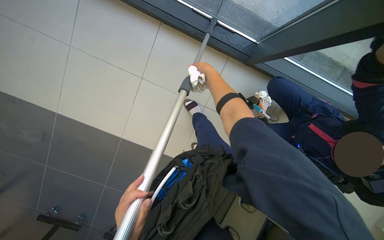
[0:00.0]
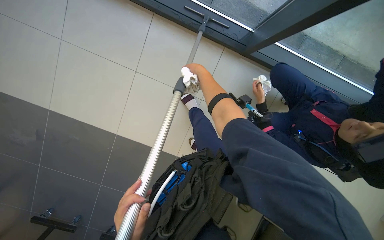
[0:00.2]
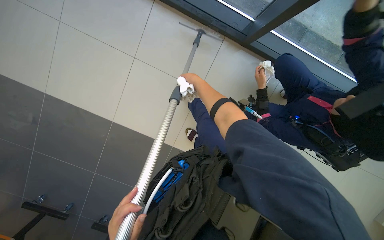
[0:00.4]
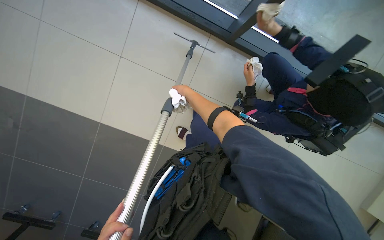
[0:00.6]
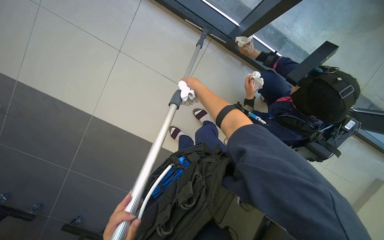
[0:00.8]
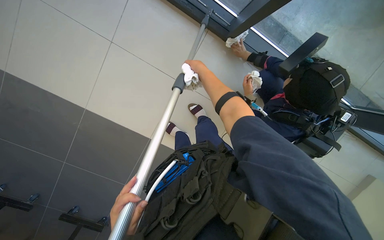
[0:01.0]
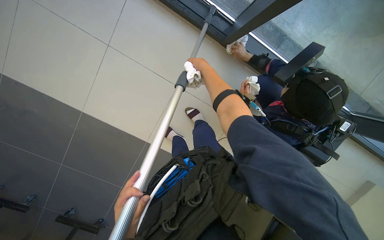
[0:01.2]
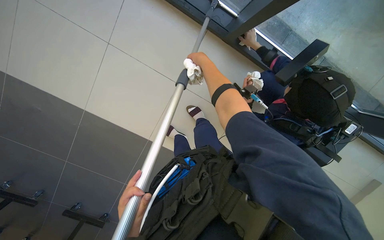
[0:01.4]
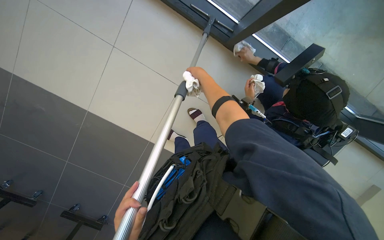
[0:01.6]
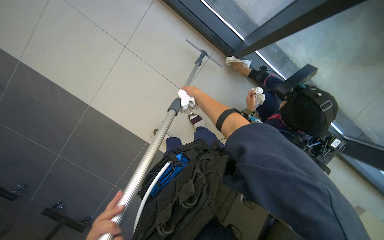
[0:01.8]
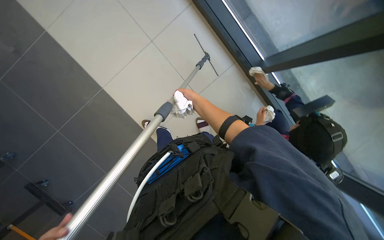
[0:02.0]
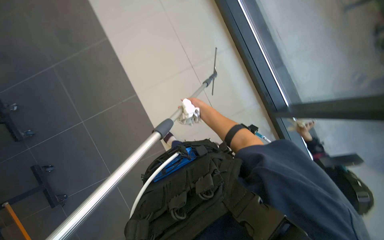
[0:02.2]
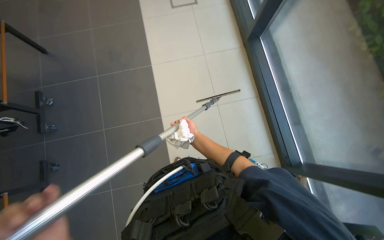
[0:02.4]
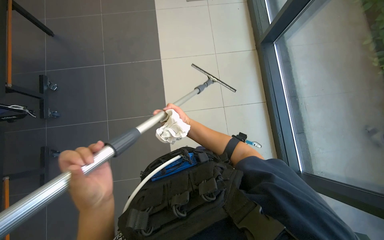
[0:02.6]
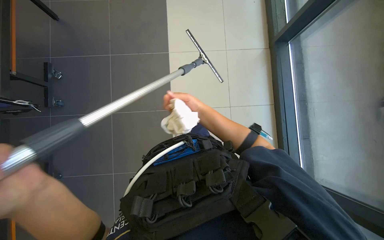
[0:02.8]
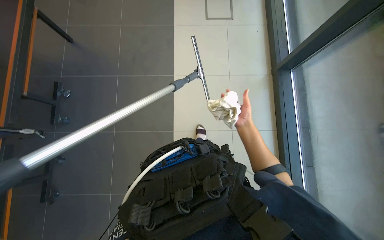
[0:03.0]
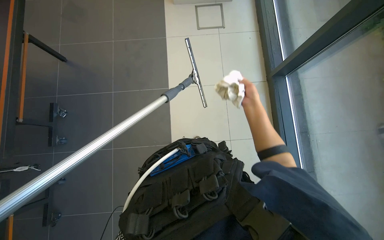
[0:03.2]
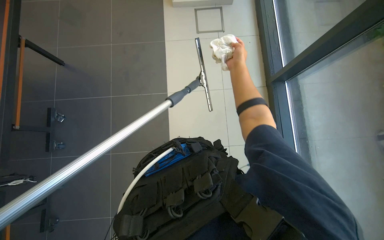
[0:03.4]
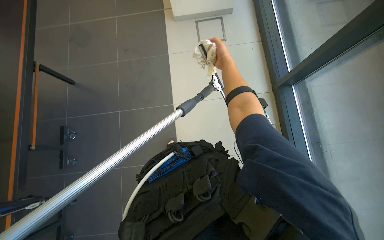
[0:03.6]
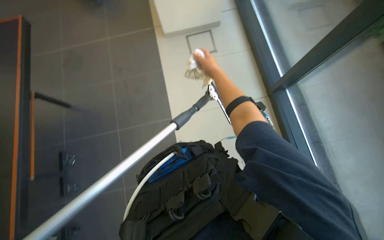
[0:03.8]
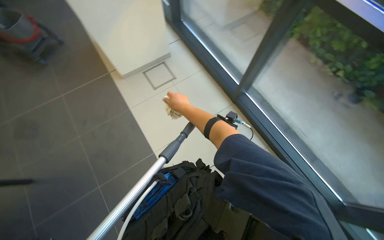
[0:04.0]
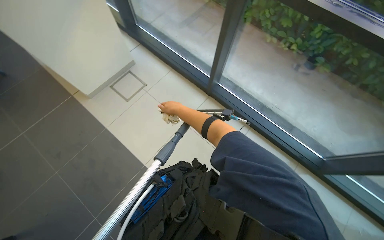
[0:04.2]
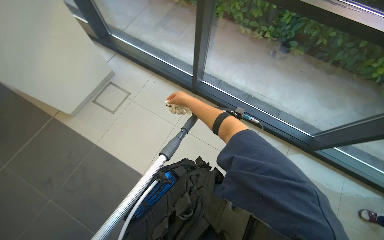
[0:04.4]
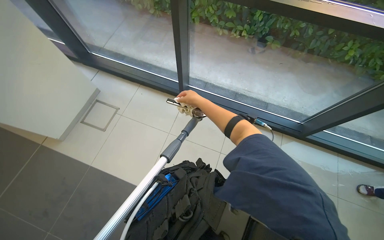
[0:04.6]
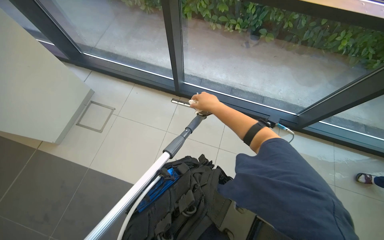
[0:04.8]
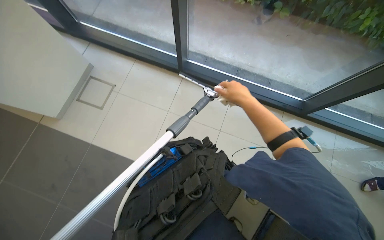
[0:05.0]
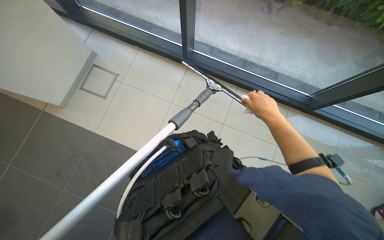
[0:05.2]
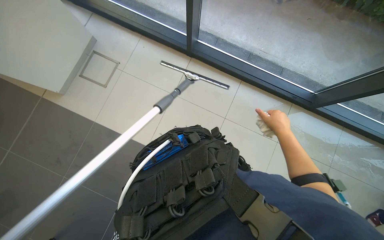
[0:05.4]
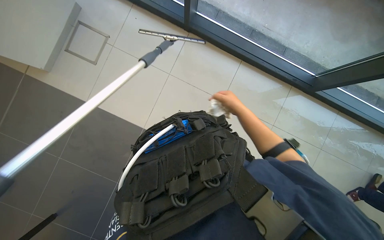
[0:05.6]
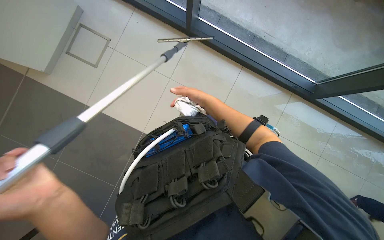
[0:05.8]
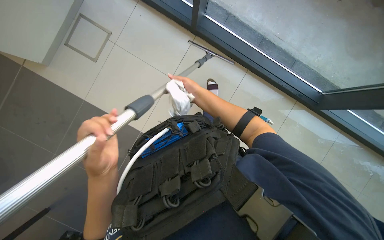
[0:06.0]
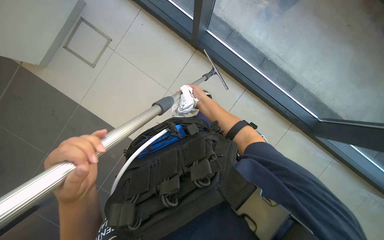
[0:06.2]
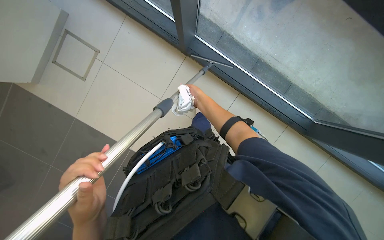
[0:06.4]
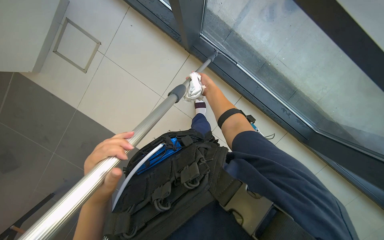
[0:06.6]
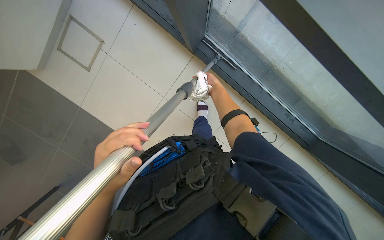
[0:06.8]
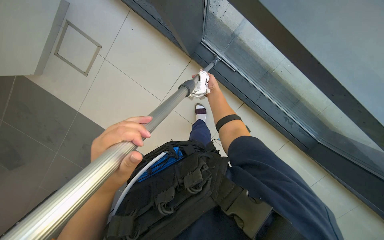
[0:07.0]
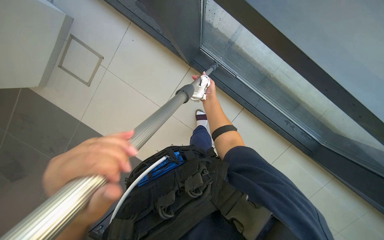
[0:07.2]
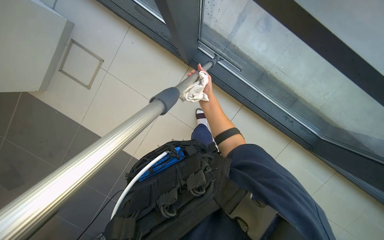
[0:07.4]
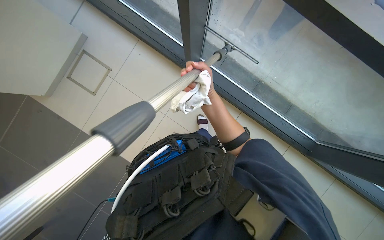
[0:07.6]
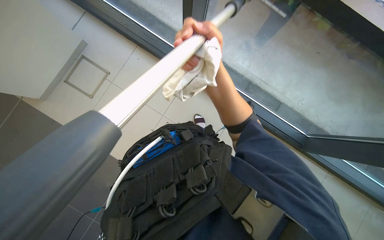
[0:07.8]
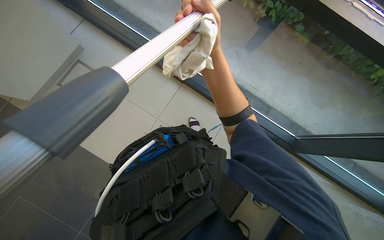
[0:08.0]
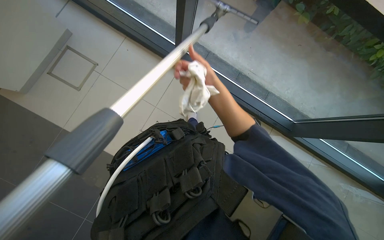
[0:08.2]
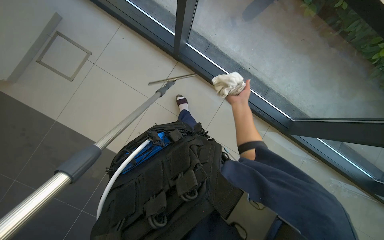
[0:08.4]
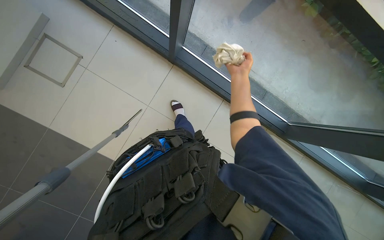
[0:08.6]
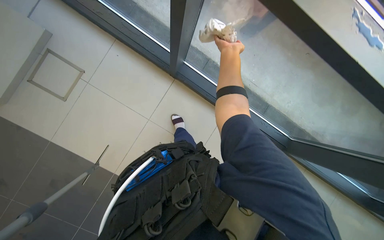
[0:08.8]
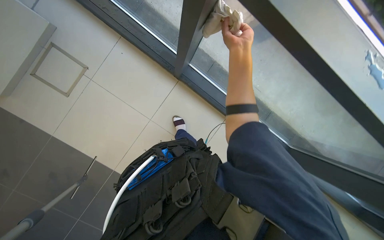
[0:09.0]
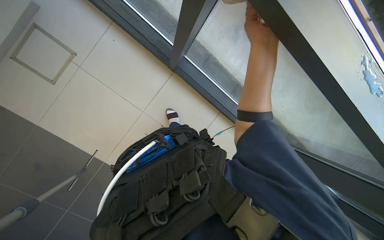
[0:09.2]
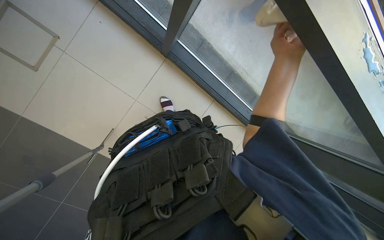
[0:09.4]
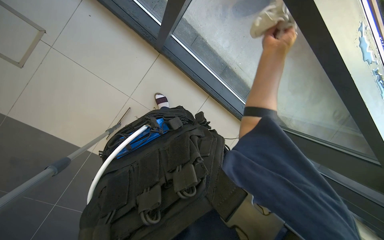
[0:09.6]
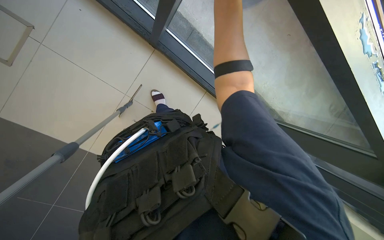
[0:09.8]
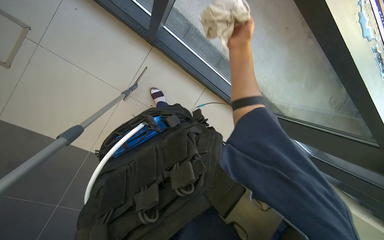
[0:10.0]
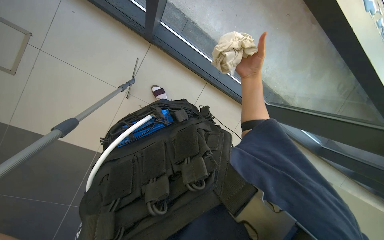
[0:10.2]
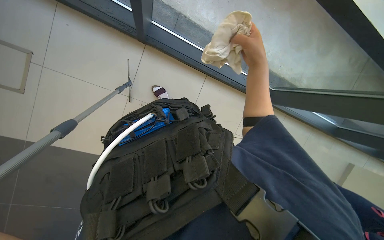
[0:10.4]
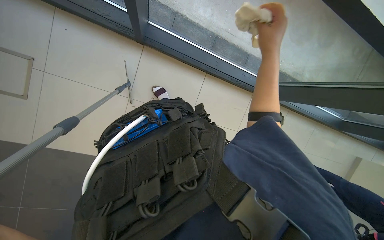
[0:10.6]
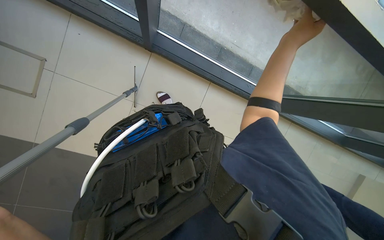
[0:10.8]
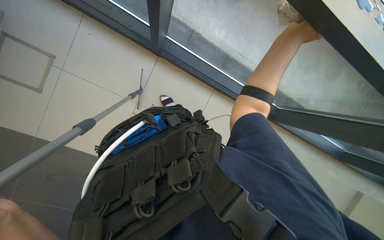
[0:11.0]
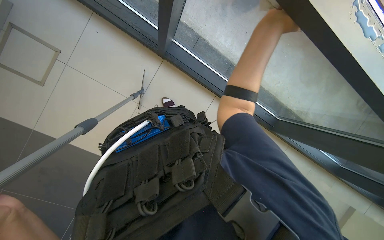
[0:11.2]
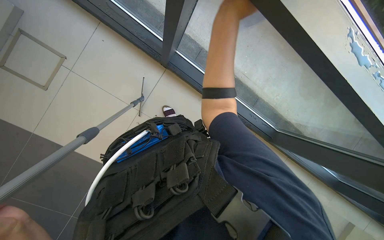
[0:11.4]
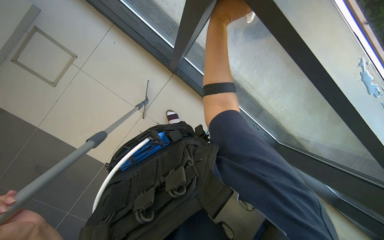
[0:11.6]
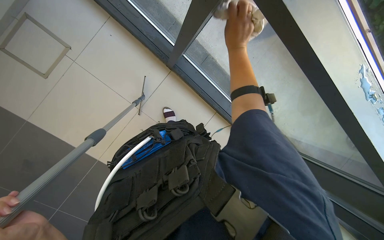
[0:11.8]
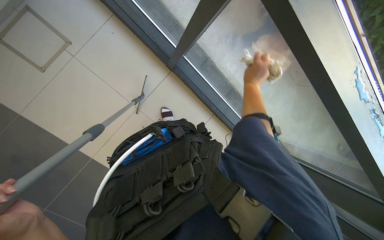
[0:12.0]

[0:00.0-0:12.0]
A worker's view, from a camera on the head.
Job: cleaning windows.
The whole recording: Cleaning glass panels and frames. The worker cleans the glass panels with a squeegee and wipes the window frames with a cloth.
0:01.6 to 0:03.0: The view tilts approximately 20 degrees upward. Everything in view rotates approximately 30 degrees clockwise.
0:03.0 to 0:04.4: The head rotates about 60 degrees to the right. The camera pitches upward, by approximately 20 degrees.
0:04.4 to 0:06.0: The wearer looks some 20 degrees further downward. The right hand moves some 35 cm to the right and comes back.
0:07.6 to 0:09.0: The right hand moves up and down the picture over approximately 20 cm, changing direction 2 times.
0:09.0 to 0:10.4: The camera pitches downward, by about 10 degrees. The right hand moves nearer and farther over about 15 cm, changing direction 3 times.

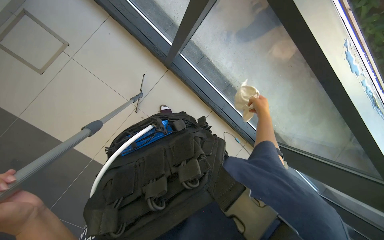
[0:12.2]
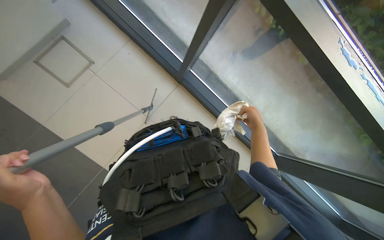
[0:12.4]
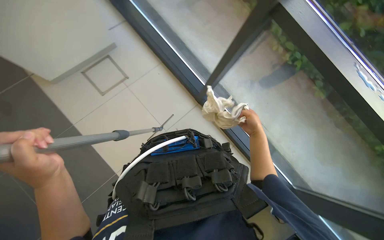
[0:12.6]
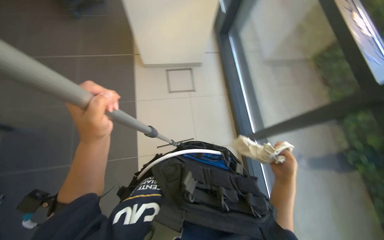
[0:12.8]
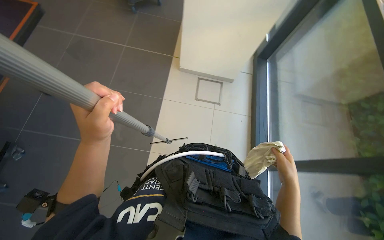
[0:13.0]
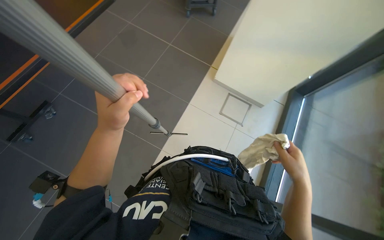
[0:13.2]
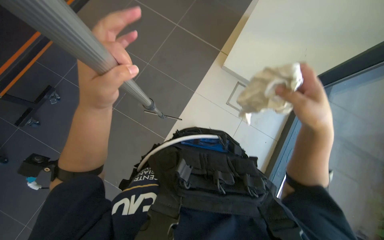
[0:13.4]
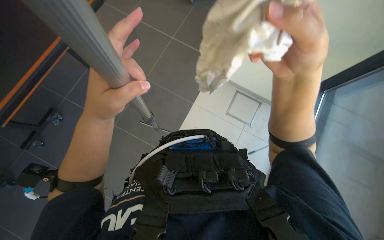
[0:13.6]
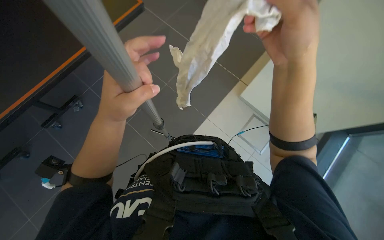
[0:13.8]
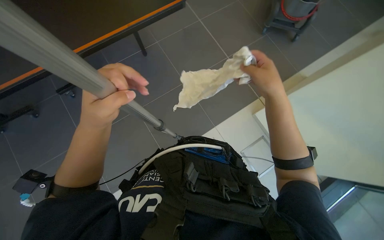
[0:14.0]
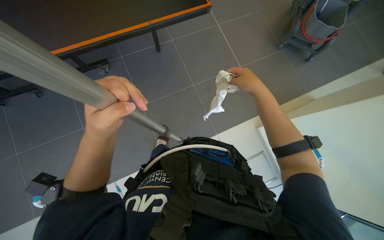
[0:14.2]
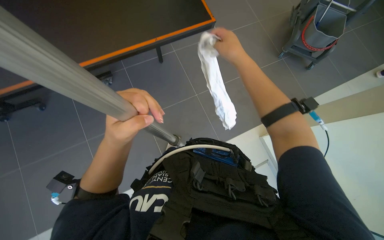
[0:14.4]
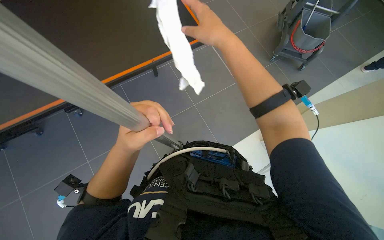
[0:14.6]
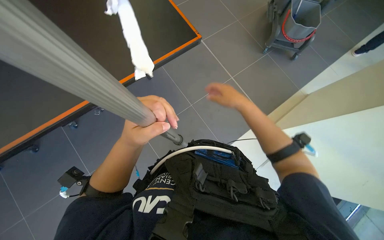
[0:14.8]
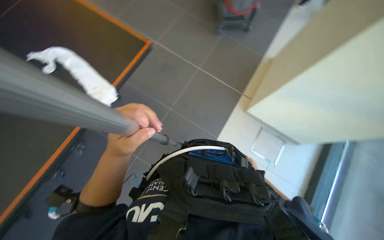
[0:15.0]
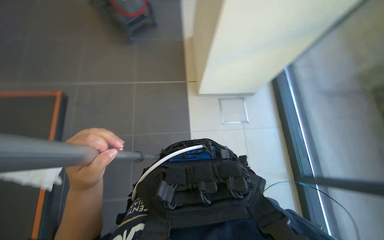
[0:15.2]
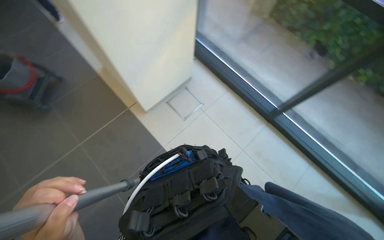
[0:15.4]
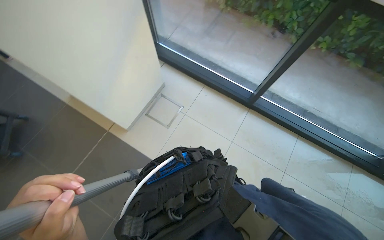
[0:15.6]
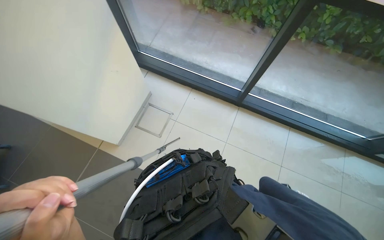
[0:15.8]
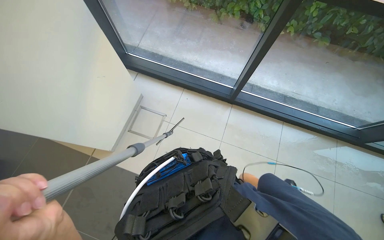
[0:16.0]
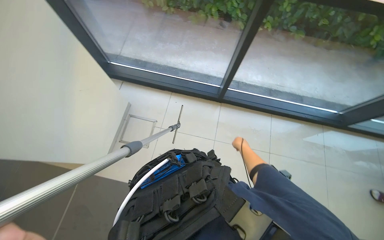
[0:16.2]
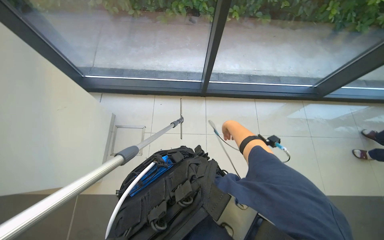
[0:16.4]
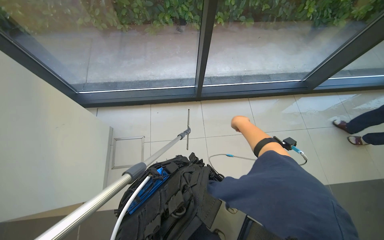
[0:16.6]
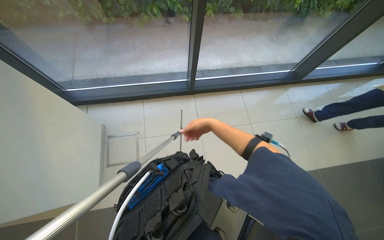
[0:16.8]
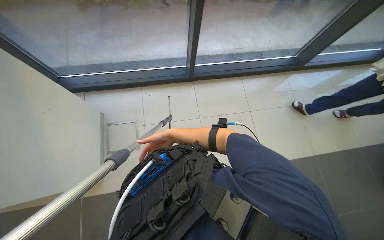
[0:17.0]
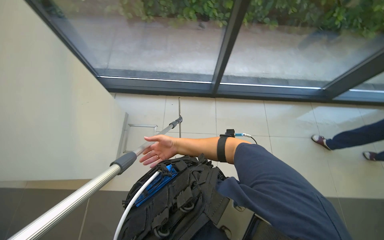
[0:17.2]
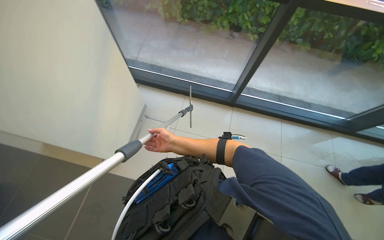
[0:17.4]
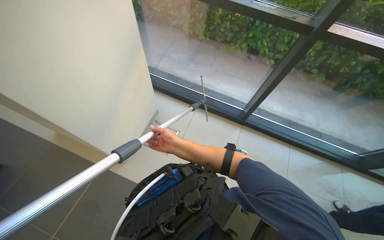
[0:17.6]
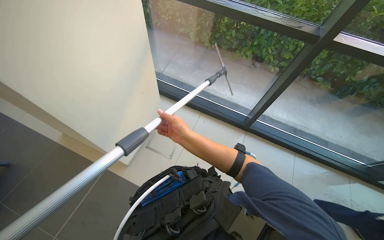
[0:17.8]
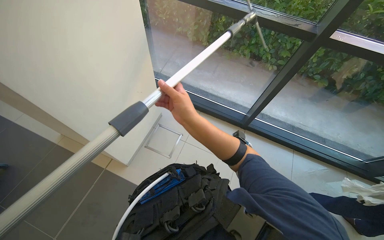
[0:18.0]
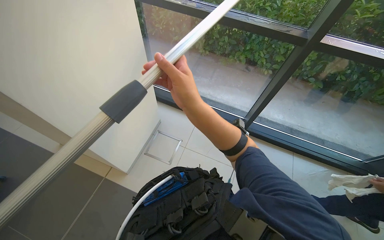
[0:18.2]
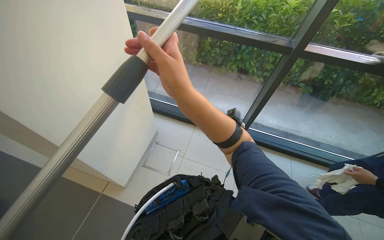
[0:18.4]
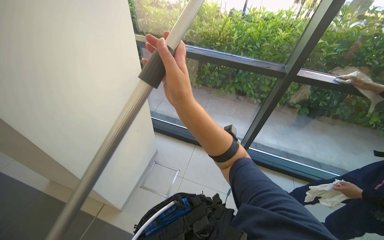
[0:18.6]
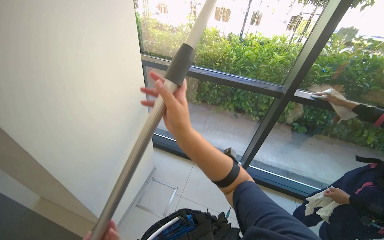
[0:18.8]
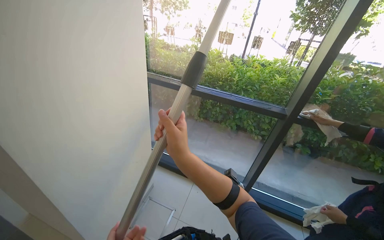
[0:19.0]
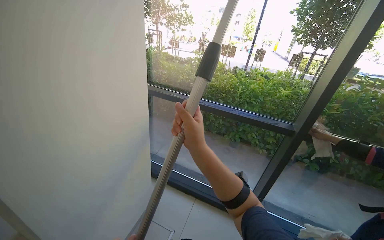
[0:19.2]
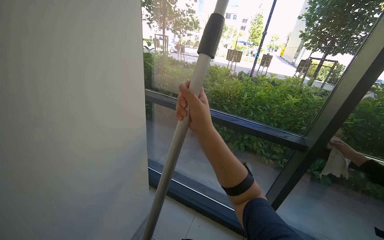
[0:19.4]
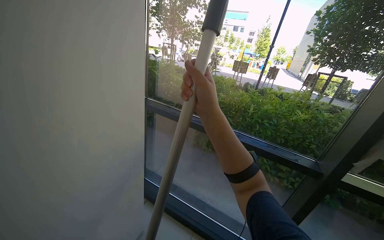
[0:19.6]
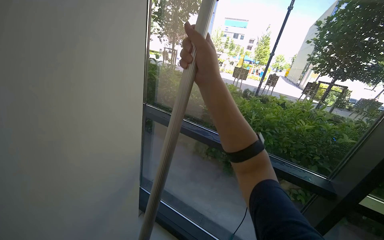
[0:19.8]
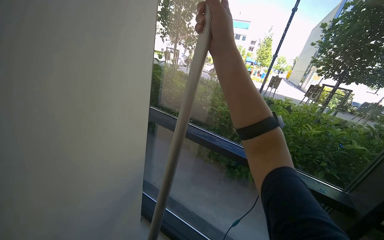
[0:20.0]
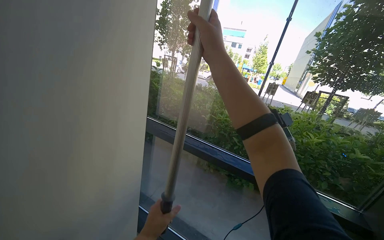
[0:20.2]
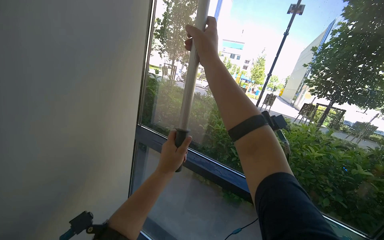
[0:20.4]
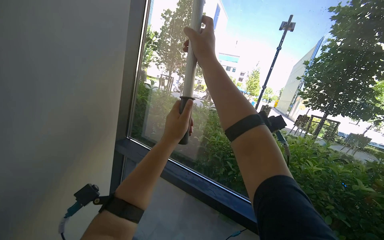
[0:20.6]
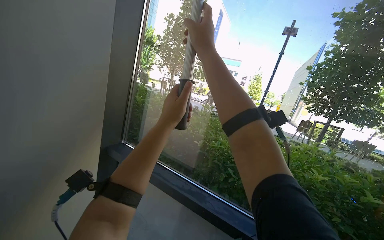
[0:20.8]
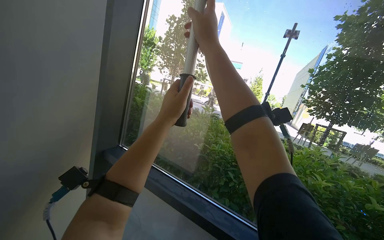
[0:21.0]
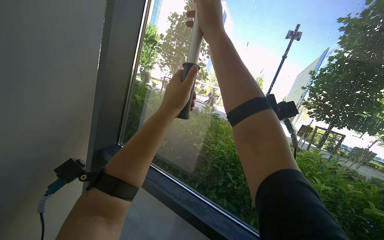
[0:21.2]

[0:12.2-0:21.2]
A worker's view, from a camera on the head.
Job: cleaning windows.
The whole recording: Cleaning glass panels and frames. The worker cleans the glass panels with a squeegee and wipes the window frames with a cloth.
0:12.2 to 0:13.8: The wearer looks roughly 70 degrees further to the left. The camera pitches upward, by about 20 degrees.
0:13.8 to 0:15.2: Everything in view rotates approximately 40 degrees counterclockwise.
0:15.2 to 0:16.6: The head rotates some 95 degrees to the right.
0:16.6 to 0:18.2: The wearer's head swings some 30 degrees to the left.
0:18.2 to 0:19.8: The wearer looks approximately 35 degrees further upward. The right hand travels up the picture by some 50 cm.
0:19.8 to 0:21.2: The right hand moves up the picture, roughly 30 cm.
